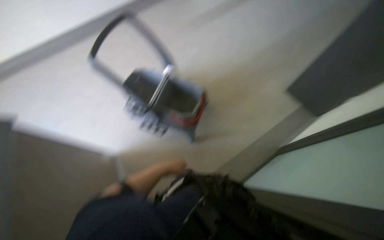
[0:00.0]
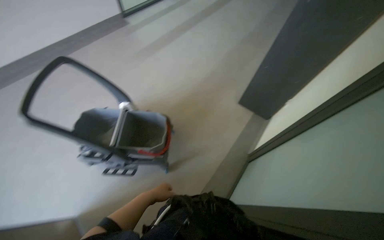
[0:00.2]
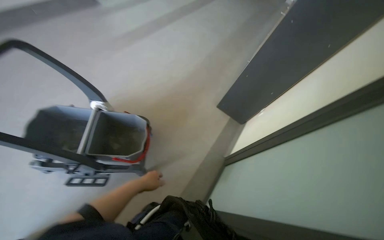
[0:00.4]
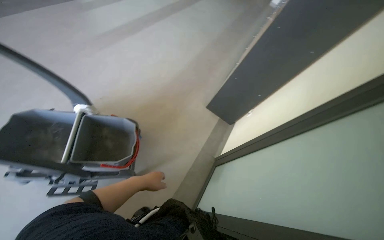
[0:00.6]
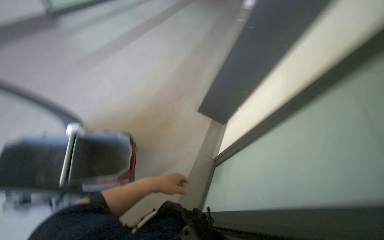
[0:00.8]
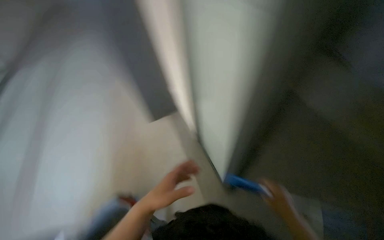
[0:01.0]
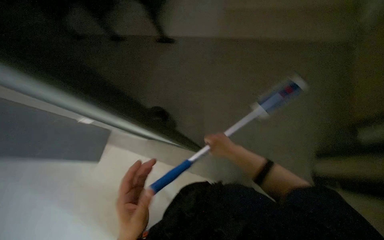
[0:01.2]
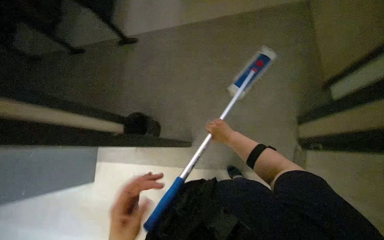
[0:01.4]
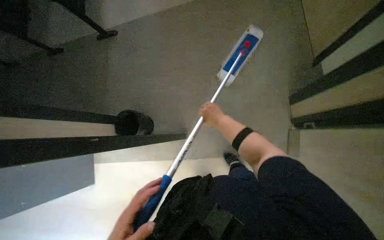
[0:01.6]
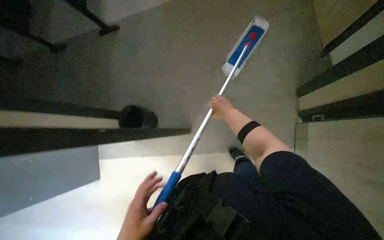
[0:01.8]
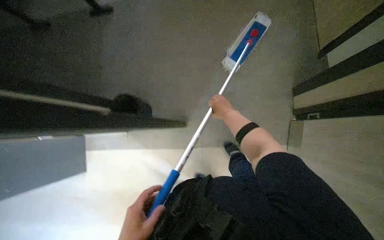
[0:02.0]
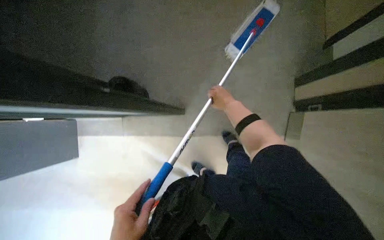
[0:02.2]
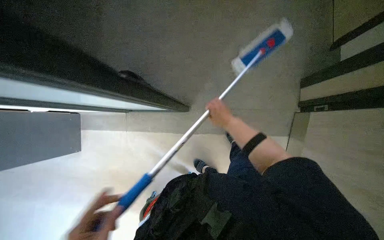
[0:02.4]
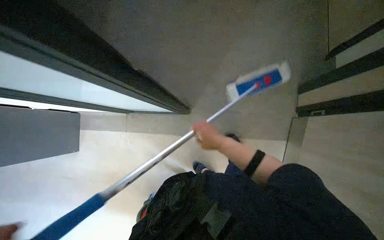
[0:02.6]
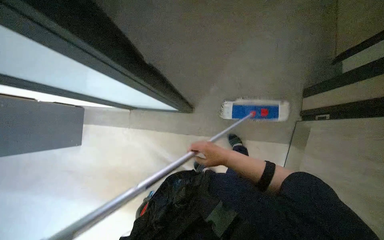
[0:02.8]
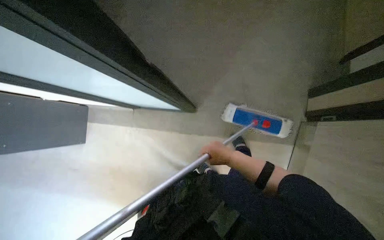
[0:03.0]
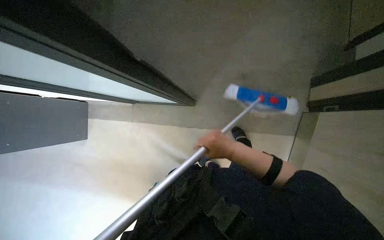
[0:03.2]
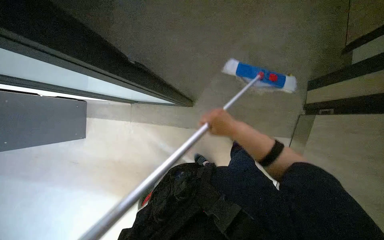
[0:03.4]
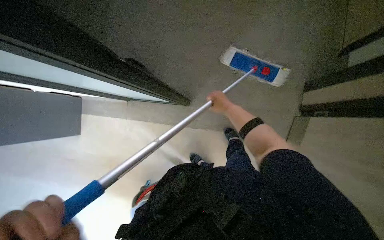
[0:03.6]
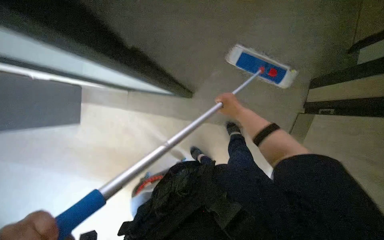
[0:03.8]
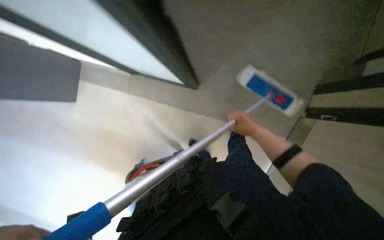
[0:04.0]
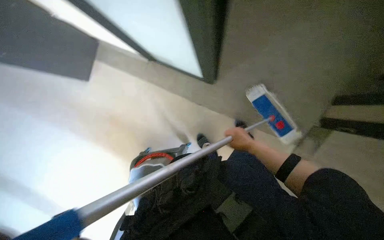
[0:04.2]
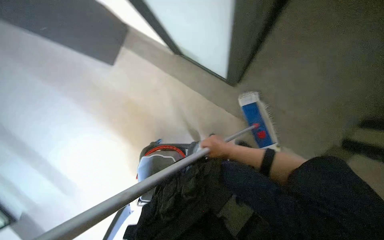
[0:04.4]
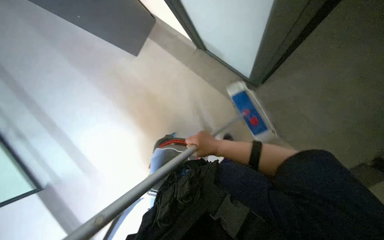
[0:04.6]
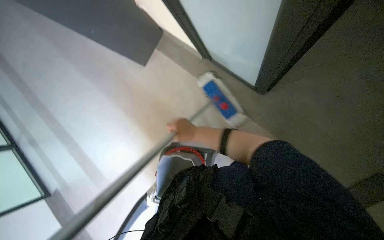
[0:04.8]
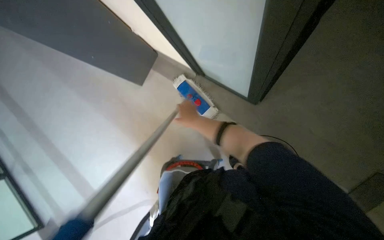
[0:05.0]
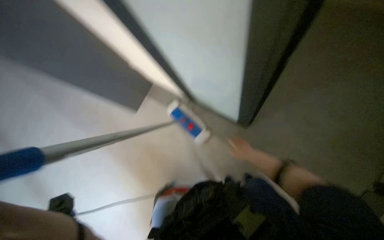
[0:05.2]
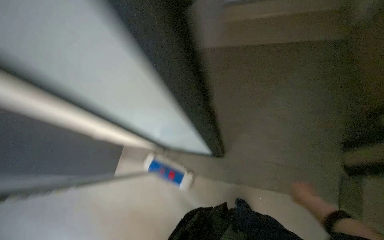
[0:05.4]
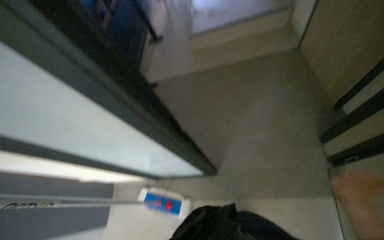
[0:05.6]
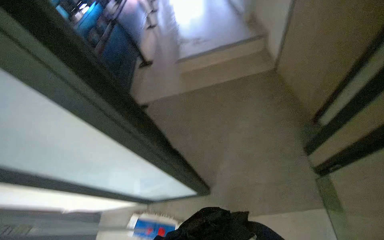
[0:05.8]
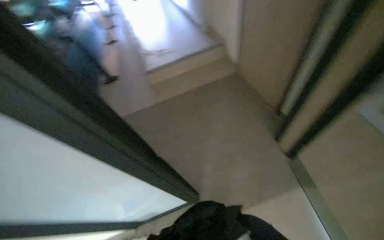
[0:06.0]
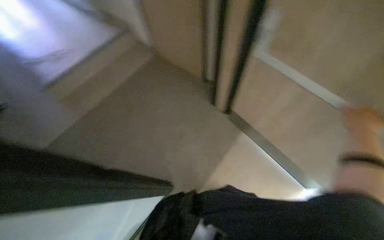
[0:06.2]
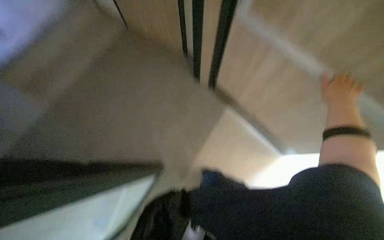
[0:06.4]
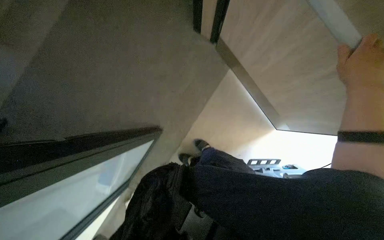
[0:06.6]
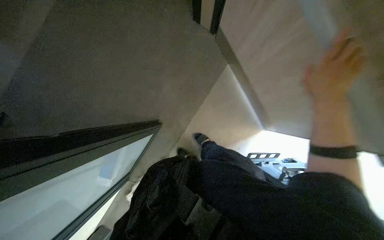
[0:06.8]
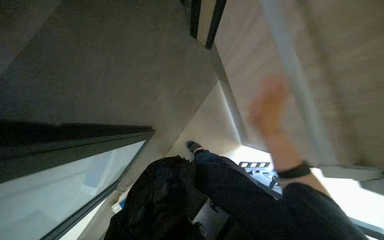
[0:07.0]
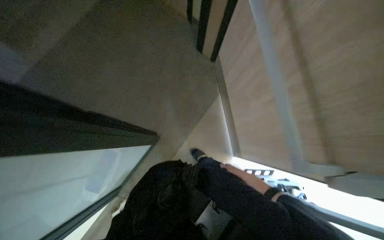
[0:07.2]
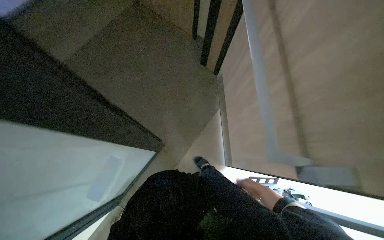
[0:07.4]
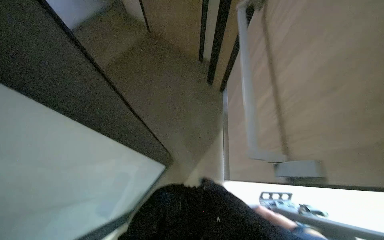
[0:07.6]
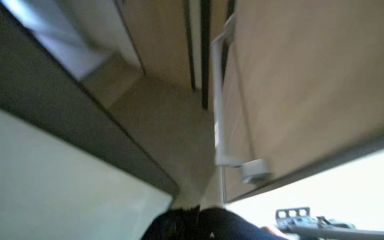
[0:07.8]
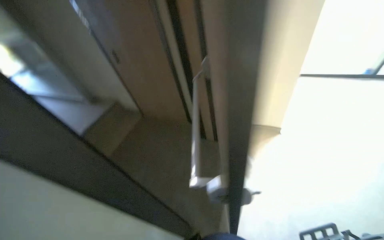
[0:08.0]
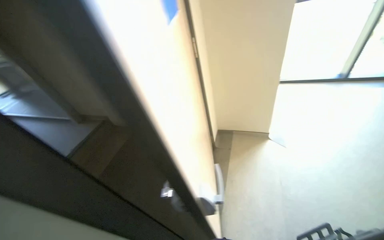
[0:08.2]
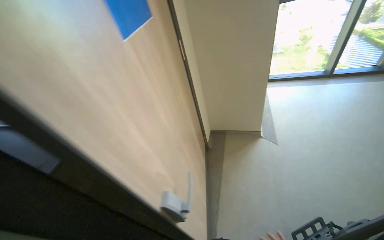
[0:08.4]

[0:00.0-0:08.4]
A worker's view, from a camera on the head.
Job: sweeping floor.
The whole recording: Cleaning floor and adjusting room. The worker cleans the floor with a brush, pushes a cart, and turns off the room lights.
0:00.0 to 0:01.4: The head turns to the right by roughly 50 degrees.
0:01.4 to 0:02.8: The view tilts some 15 degrees downward. The right hand is displaced down the picture by roughly 20 cm.
0:02.8 to 0:04.2: The right hand heads to the right, covering approximately 10 cm, and goes up the picture and returns, some 15 cm each way.
0:05.6 to 0:07.0: The view pans to the right by about 15 degrees.
0:07.0 to 0:08.4: The view tips upward by roughly 25 degrees.

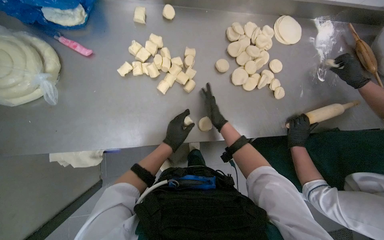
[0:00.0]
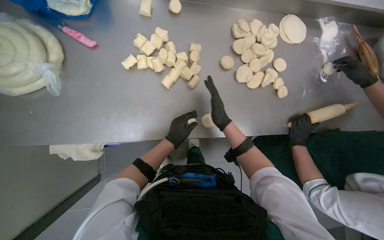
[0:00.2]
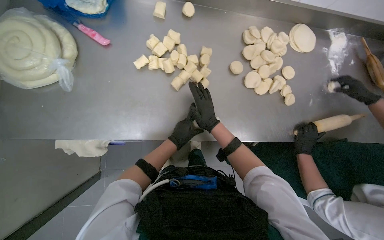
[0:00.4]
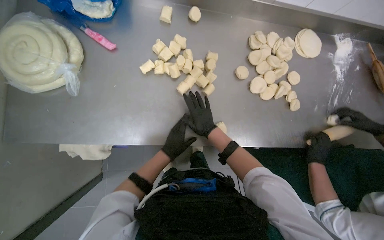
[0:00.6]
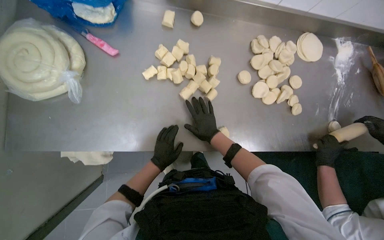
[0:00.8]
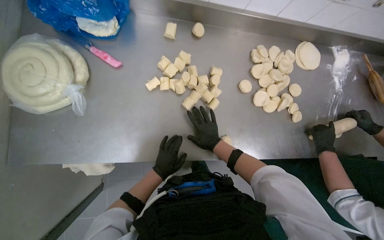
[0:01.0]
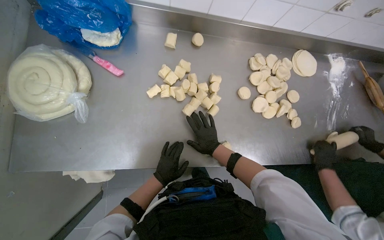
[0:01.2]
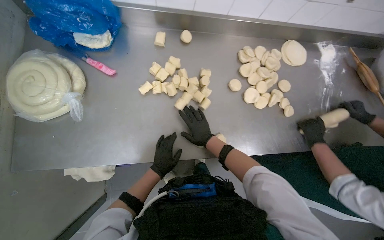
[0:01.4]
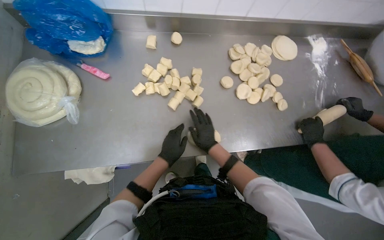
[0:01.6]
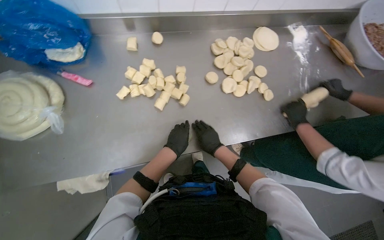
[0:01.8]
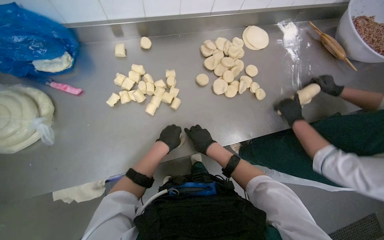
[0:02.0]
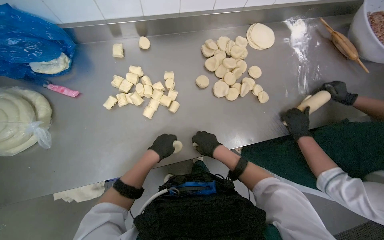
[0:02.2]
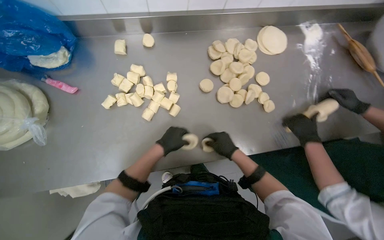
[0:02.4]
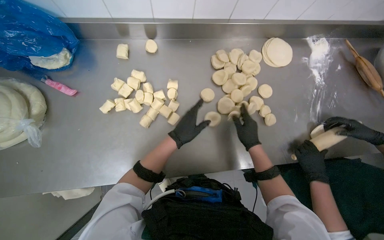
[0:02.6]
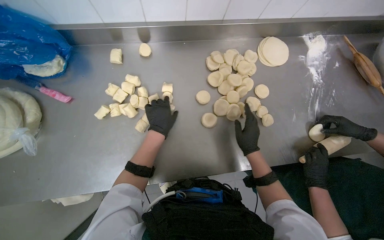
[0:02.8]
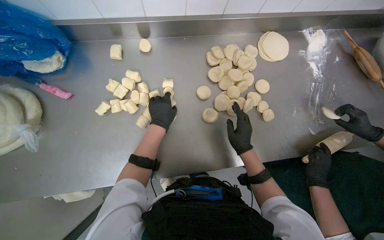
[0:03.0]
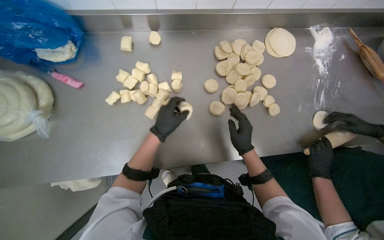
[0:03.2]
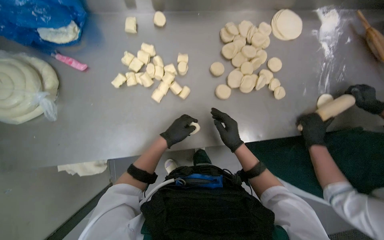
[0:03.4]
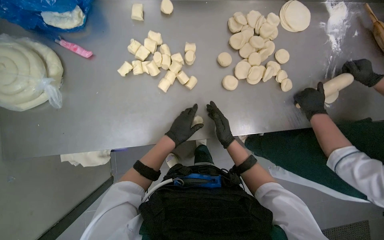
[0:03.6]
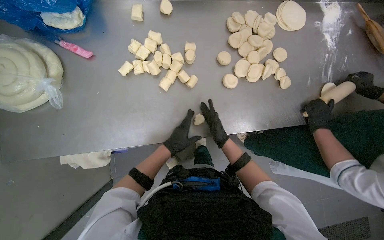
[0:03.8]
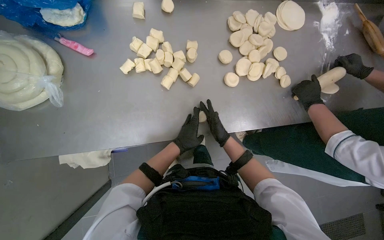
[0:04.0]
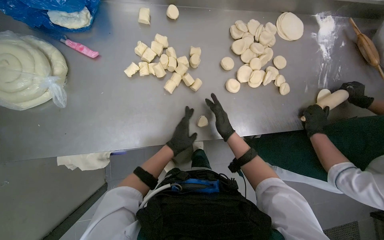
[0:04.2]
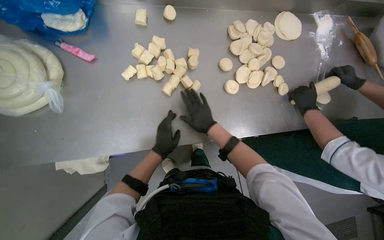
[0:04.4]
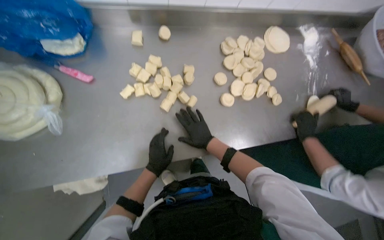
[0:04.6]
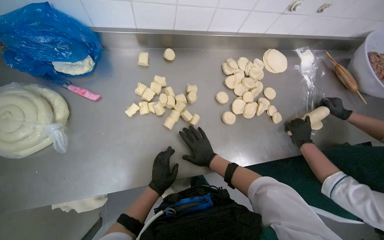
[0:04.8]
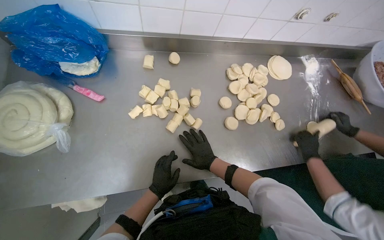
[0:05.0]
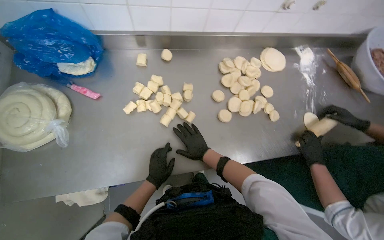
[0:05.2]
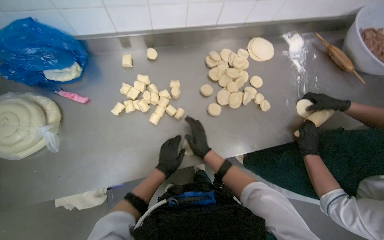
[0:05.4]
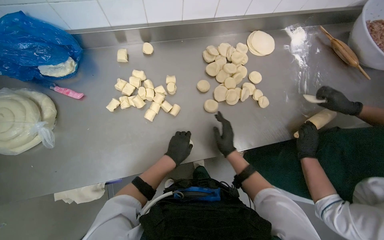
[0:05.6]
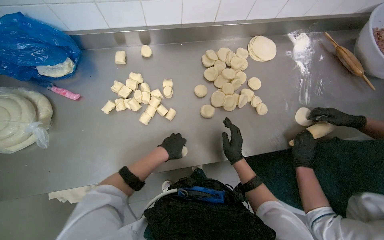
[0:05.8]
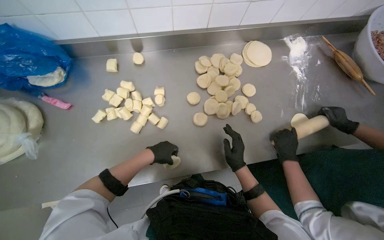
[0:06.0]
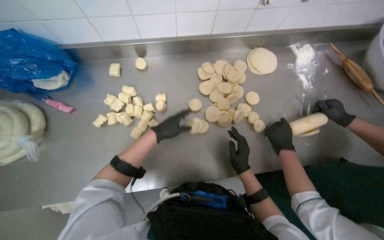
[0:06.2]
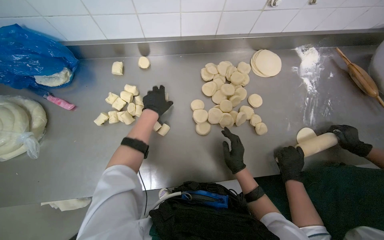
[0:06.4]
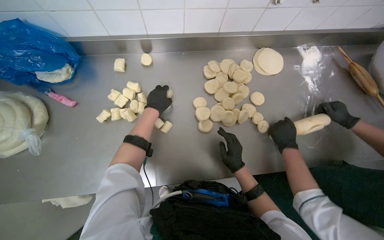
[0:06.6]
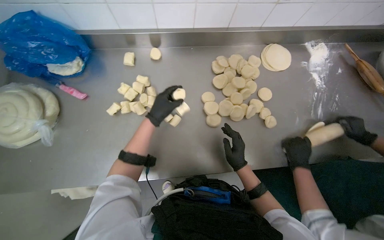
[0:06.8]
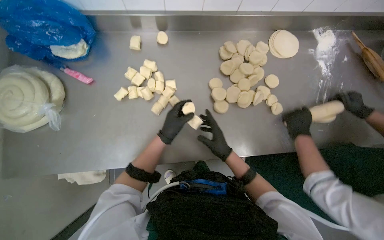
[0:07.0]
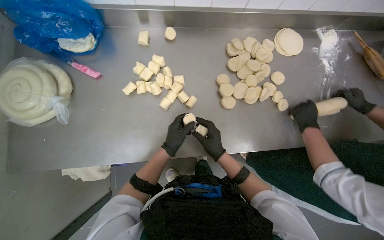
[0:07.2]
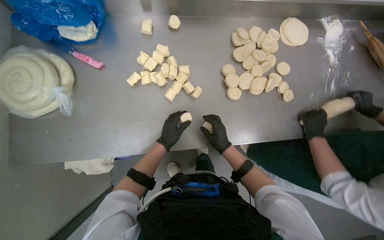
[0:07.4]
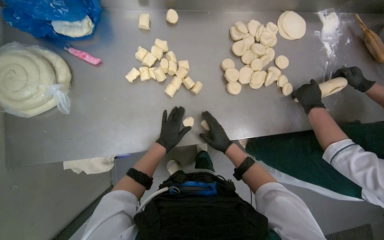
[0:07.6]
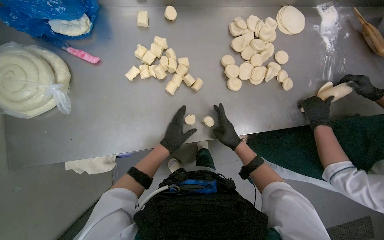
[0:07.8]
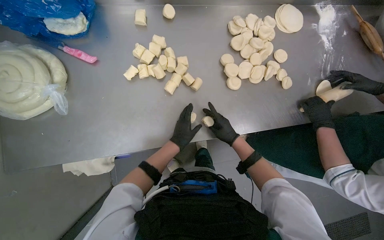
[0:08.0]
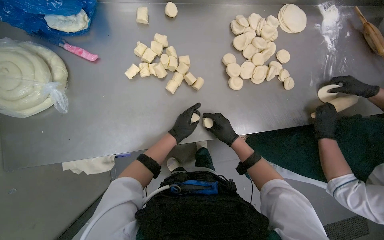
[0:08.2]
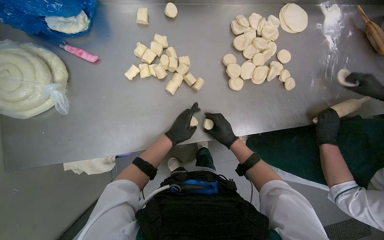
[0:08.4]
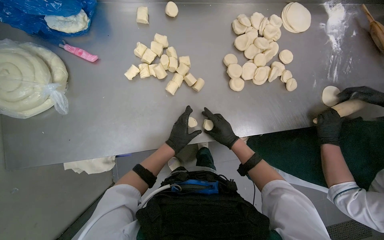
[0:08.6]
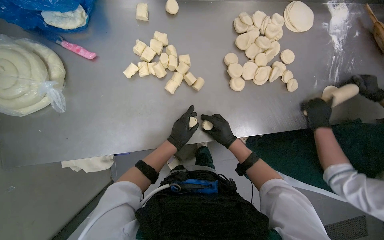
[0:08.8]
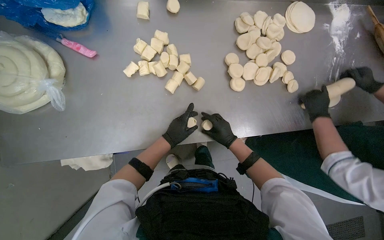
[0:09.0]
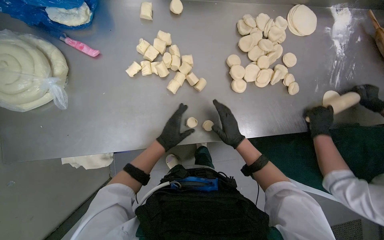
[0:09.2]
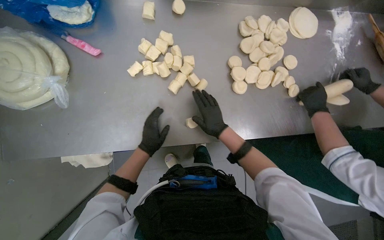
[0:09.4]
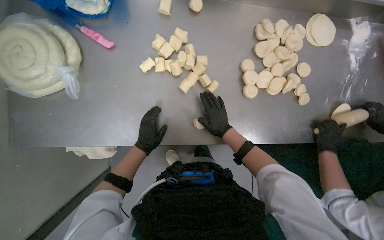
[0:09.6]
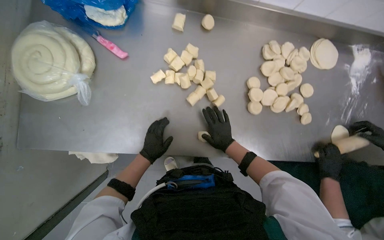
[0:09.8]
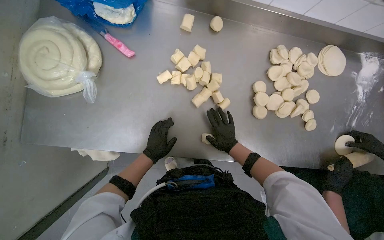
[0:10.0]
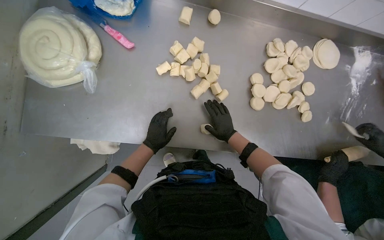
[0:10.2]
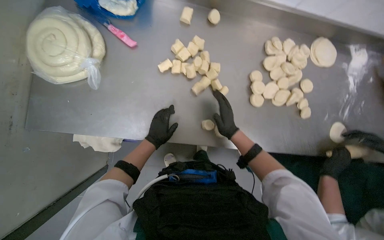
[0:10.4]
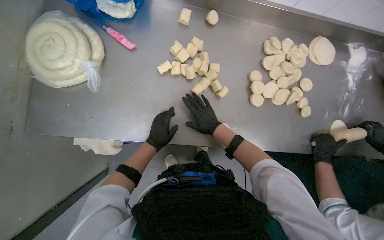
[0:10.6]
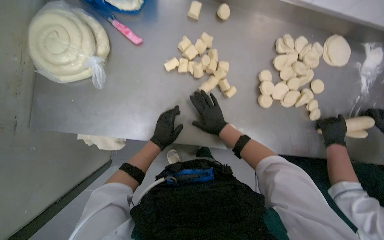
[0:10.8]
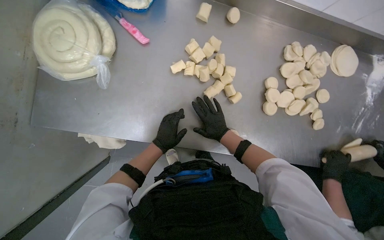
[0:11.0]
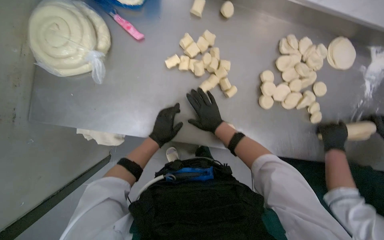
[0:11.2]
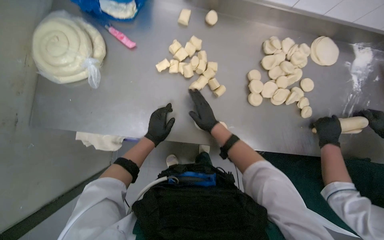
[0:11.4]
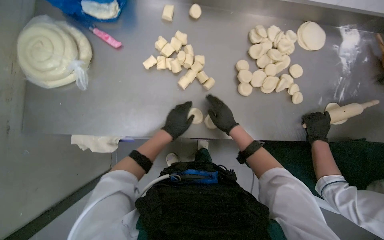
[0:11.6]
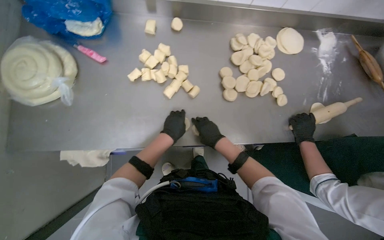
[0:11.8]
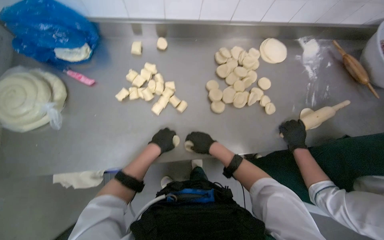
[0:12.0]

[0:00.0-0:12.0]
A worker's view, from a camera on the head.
Job: preparing food.
The whole recording: Shaping dough balls. The worker shapes small pieces of dough into balls on the metal table.
0:01.6 to 0:03.0: The right hand goes approximately 20 cm to the right. Meanwhile the left hand shifts about 25 cm up the picture.
0:03.0 to 0:04.4: The right hand heads to the left, covering roughly 20 cm, while the left hand shifts about 25 cm down the picture.
0:04.4 to 0:06.0: The right hand moves to the right, approximately 25 cm.
0:06.0 to 0:07.6: The left hand travels up the picture and back again, about 20 cm each way.
0:07.6 to 0:09.0: The hands stay close to where they were, moving slightly.
0:09.0 to 0:10.4: The left hand is displaced to the left by roughly 10 cm.
